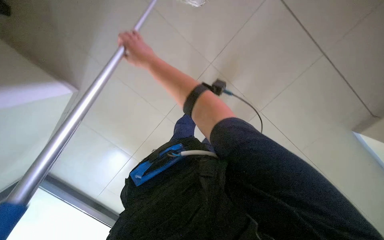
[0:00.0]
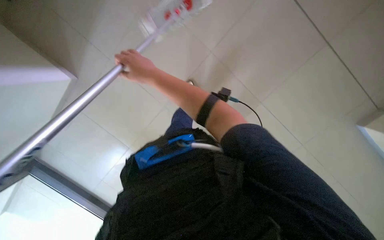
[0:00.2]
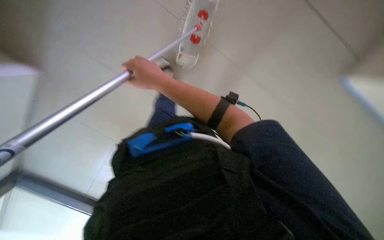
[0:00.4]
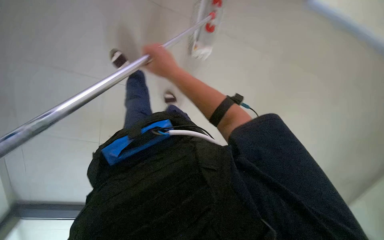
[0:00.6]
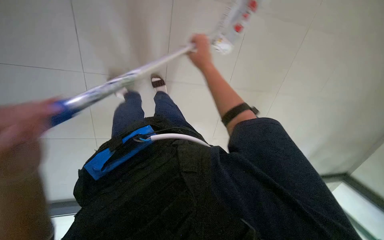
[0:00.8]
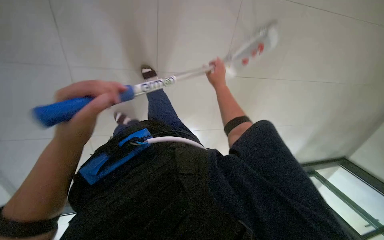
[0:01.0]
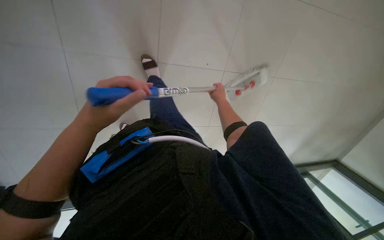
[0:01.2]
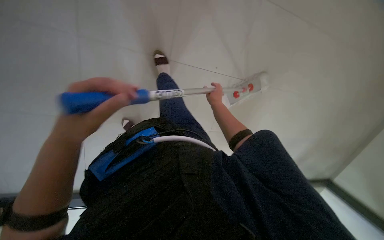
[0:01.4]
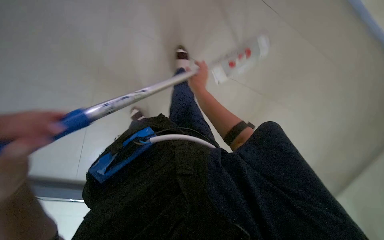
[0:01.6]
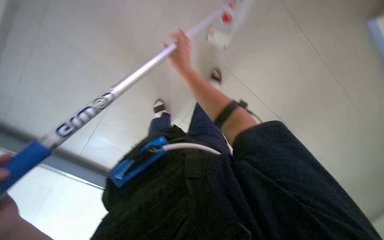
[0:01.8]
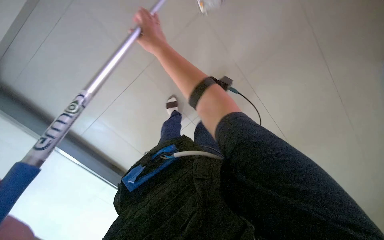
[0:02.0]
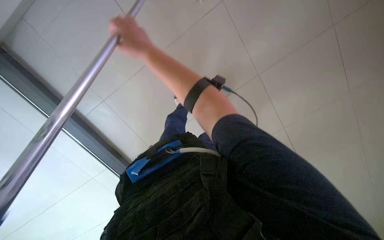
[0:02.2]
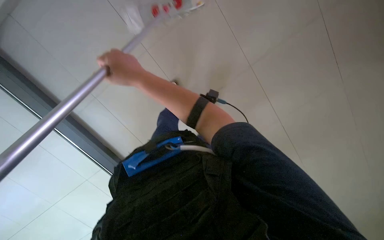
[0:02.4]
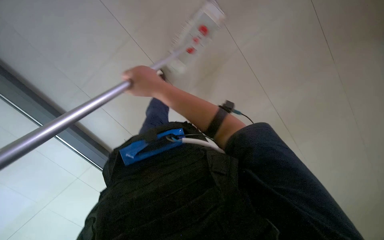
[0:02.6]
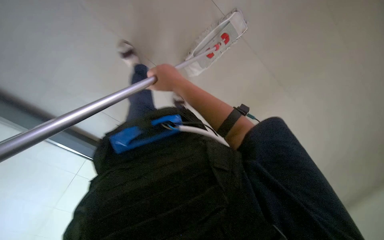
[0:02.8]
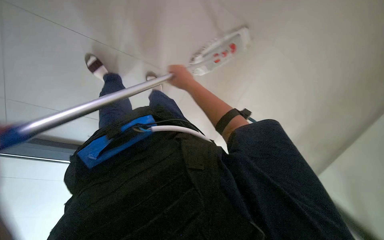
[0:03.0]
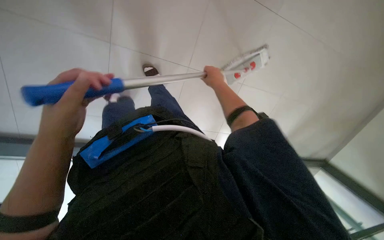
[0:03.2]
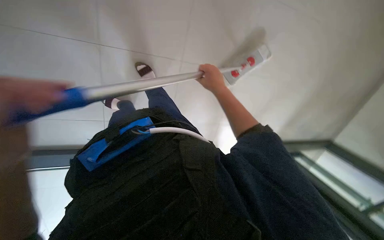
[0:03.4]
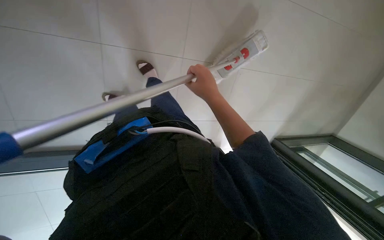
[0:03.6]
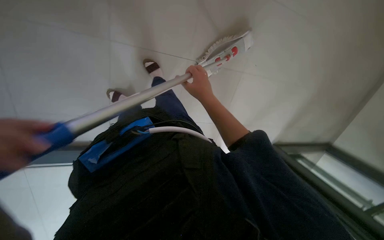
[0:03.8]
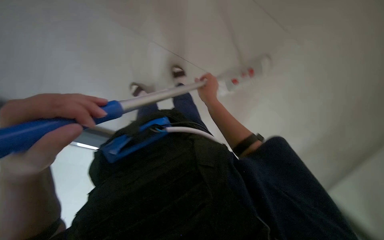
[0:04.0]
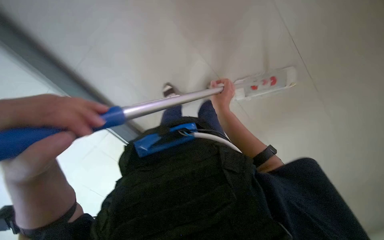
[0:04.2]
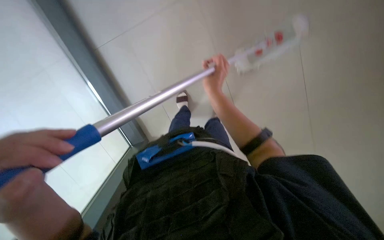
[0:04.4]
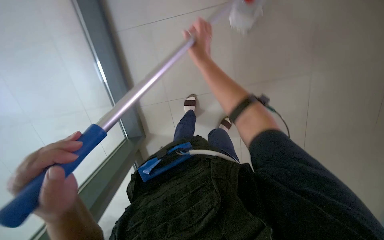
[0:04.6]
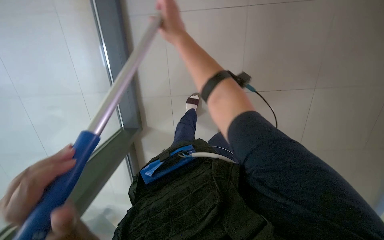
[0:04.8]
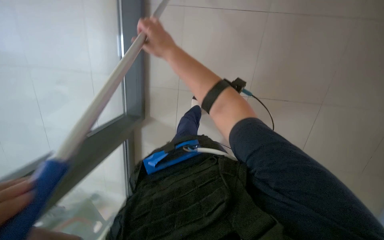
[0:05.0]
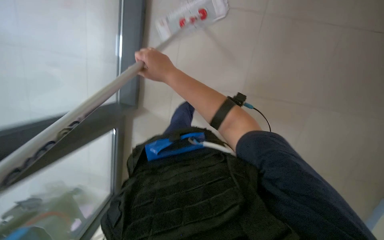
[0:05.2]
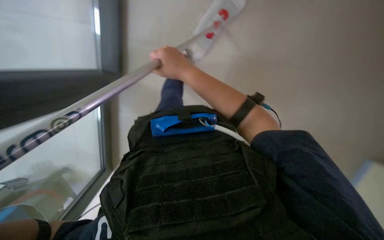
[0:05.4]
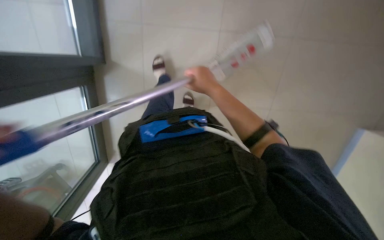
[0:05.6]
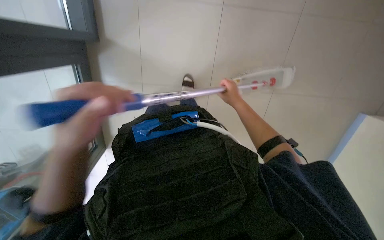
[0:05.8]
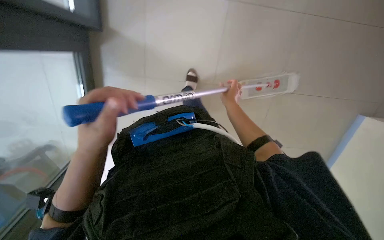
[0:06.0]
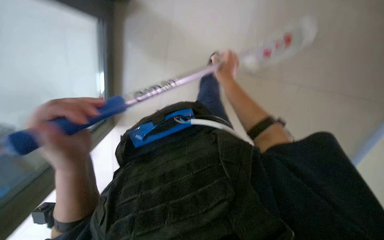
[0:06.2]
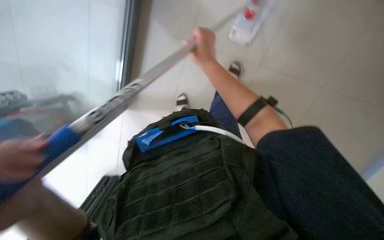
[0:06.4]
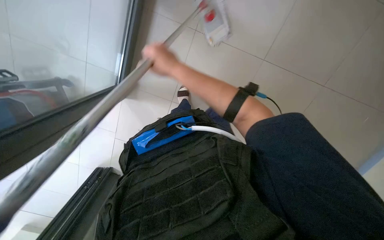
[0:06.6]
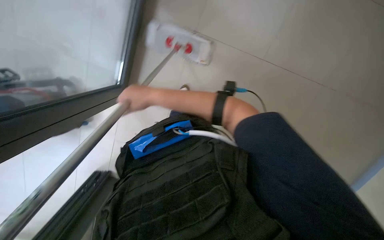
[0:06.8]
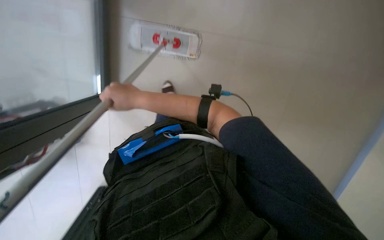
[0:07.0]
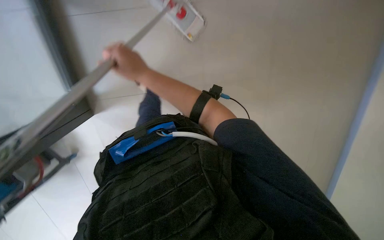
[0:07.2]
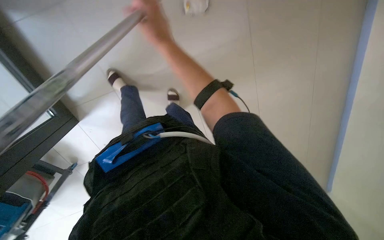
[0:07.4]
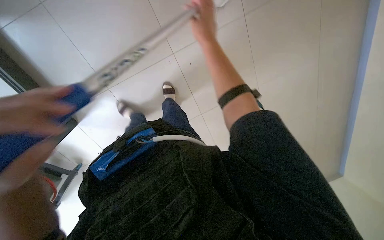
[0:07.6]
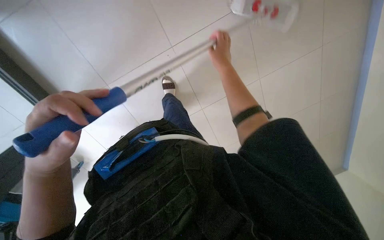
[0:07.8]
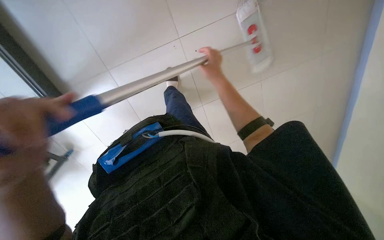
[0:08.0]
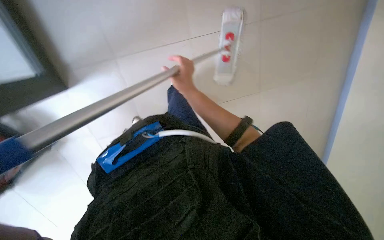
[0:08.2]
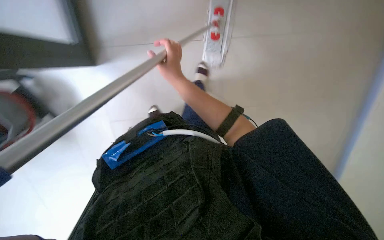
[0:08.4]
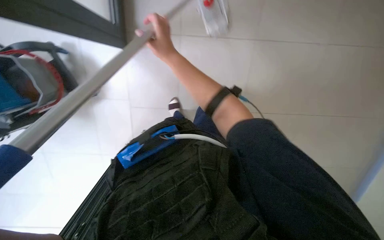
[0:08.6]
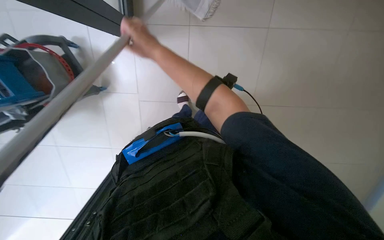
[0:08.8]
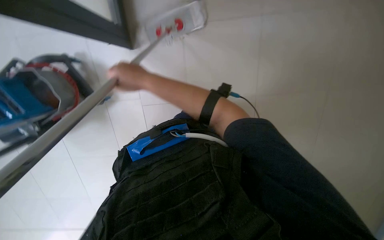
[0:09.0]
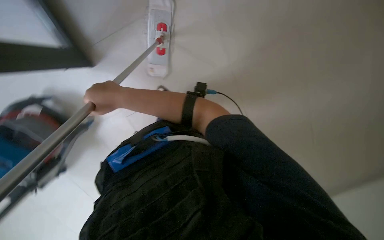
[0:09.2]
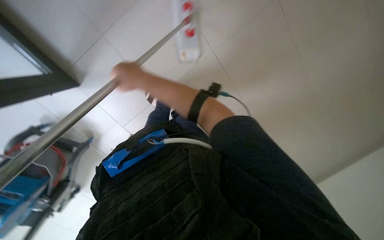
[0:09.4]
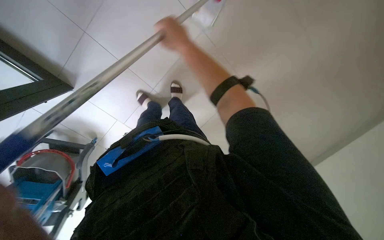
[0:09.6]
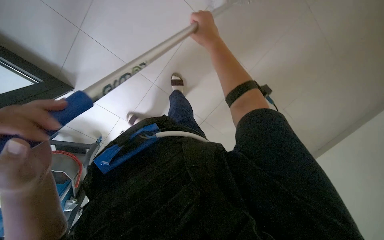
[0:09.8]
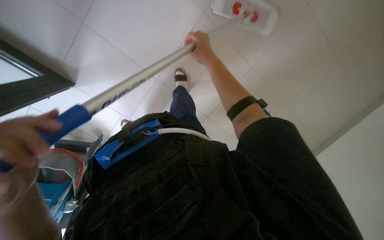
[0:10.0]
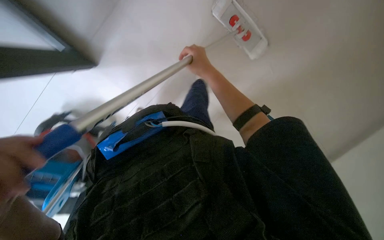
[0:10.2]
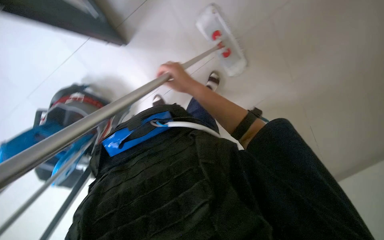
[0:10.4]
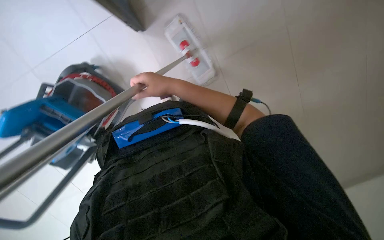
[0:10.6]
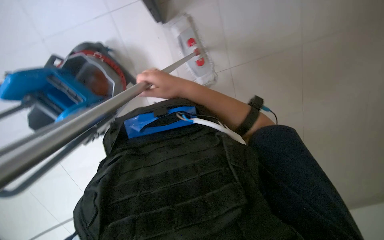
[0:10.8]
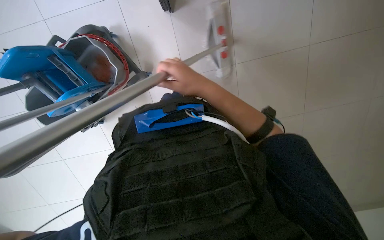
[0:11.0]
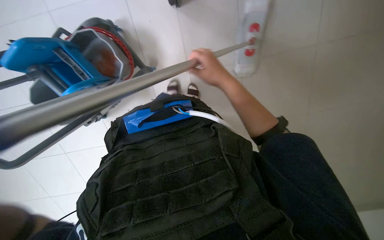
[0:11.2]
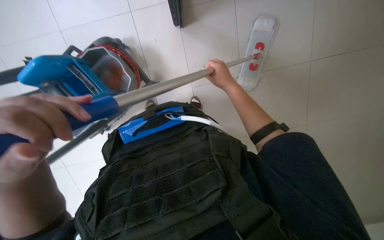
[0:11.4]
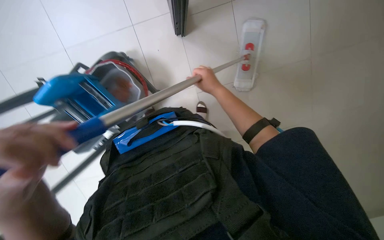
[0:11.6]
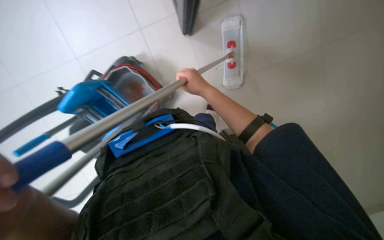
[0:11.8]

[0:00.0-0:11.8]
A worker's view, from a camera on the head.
Job: mopping floor.
The whole recording: Mopping the floor. The worker mops the tiled floor with a long-handled mop.
0:00.0 to 0:01.4: The right hand is displaced down the picture, farther from the camera and to the right by approximately 25 cm.
0:03.0 to 0:04.4: The camera sweeps to the left, by roughly 20 degrees.
0:04.4 to 0:06.0: The view tips downward by approximately 15 degrees. The right hand moves farther from the camera, some 10 cm, and reaches some 10 cm to the left, then returns.
0:06.0 to 0:07.4: The right hand travels up the picture, to the left and nearer to the camera by approximately 20 cm.
0:07.4 to 0:08.8: The camera pitches downward, by approximately 10 degrees. The right hand goes to the right and returns, about 20 cm each way.
0:08.8 to 0:10.4: The right hand shifts roughly 20 cm to the right.

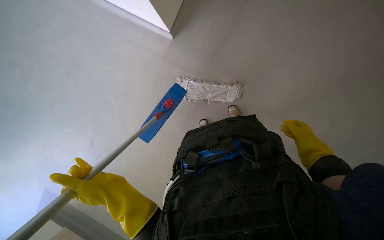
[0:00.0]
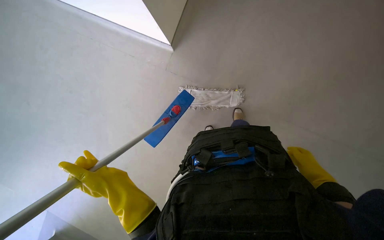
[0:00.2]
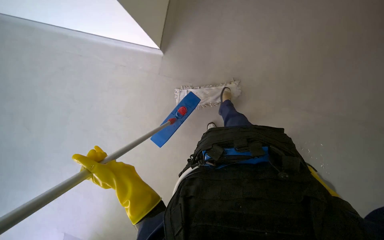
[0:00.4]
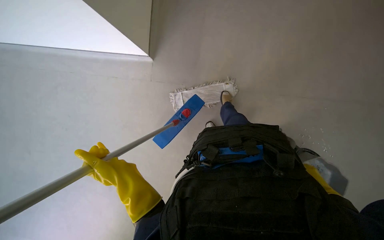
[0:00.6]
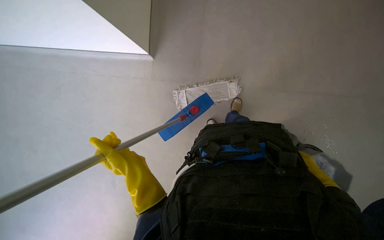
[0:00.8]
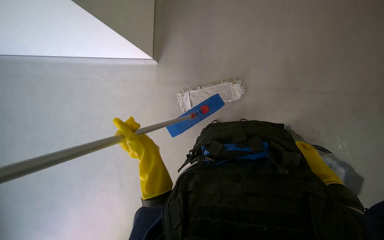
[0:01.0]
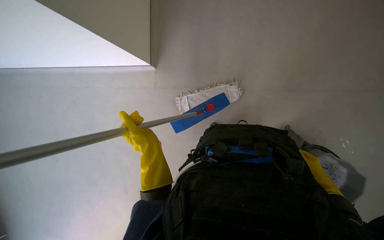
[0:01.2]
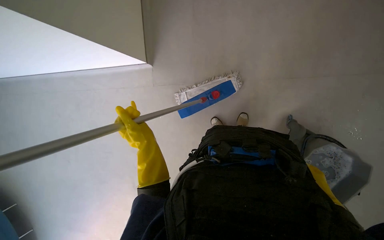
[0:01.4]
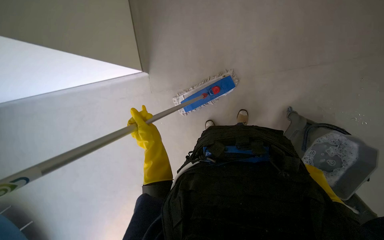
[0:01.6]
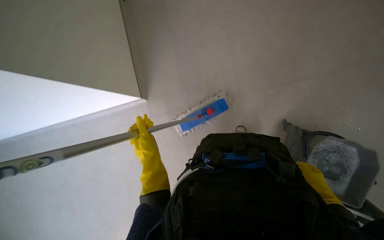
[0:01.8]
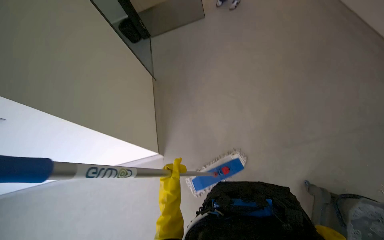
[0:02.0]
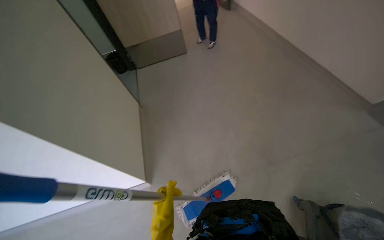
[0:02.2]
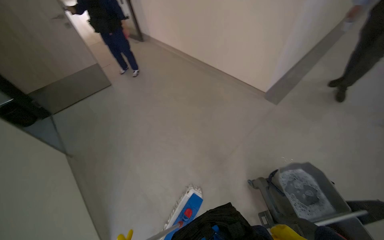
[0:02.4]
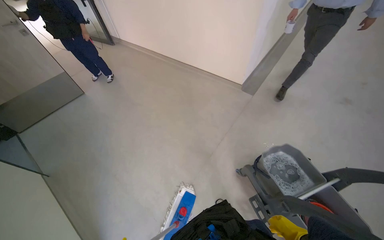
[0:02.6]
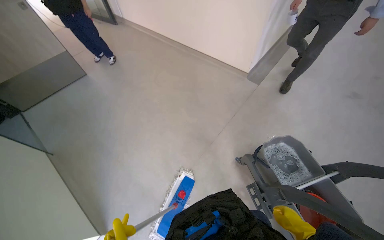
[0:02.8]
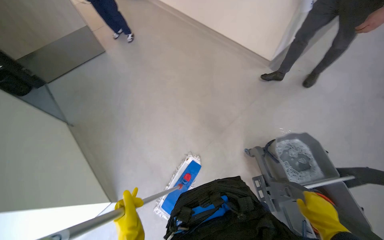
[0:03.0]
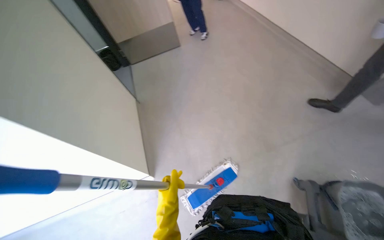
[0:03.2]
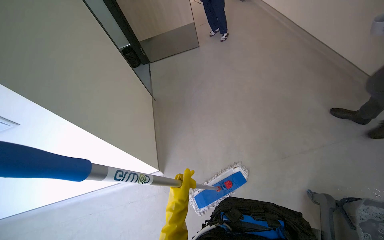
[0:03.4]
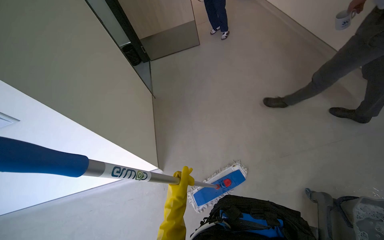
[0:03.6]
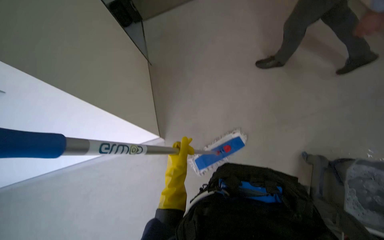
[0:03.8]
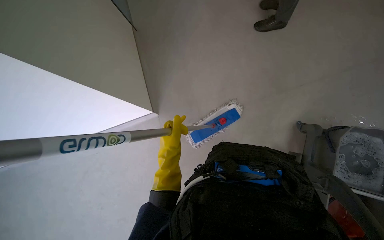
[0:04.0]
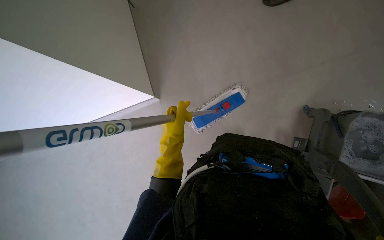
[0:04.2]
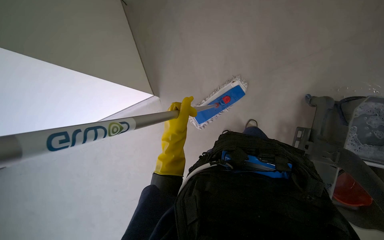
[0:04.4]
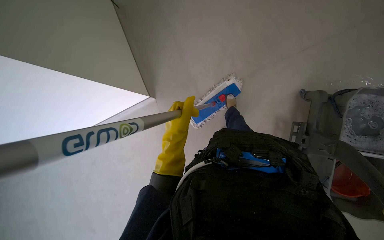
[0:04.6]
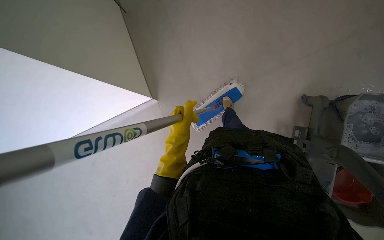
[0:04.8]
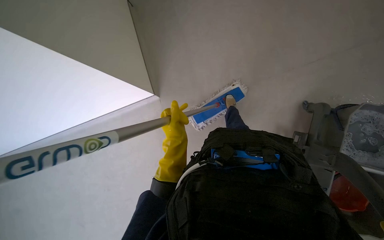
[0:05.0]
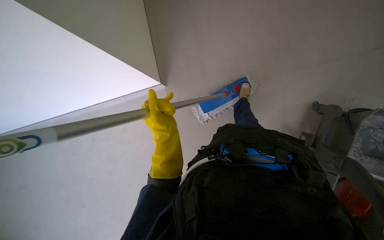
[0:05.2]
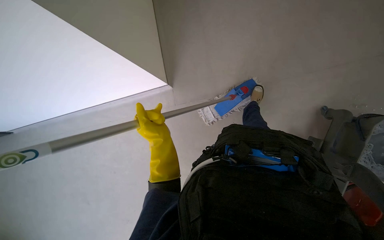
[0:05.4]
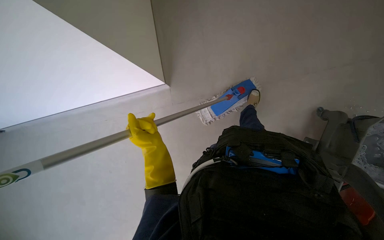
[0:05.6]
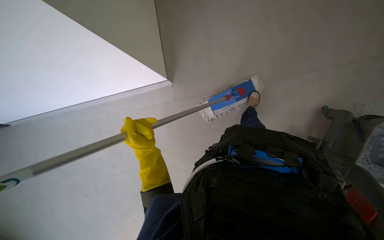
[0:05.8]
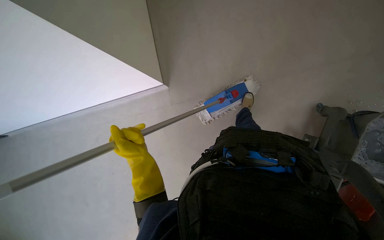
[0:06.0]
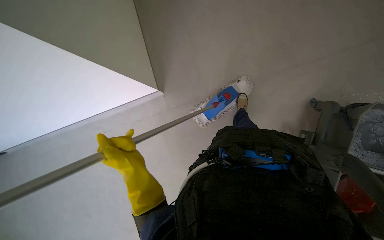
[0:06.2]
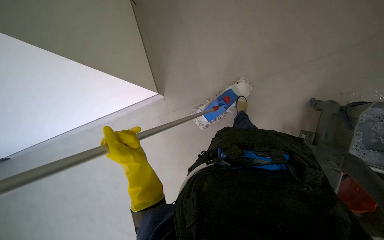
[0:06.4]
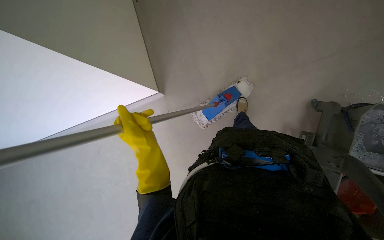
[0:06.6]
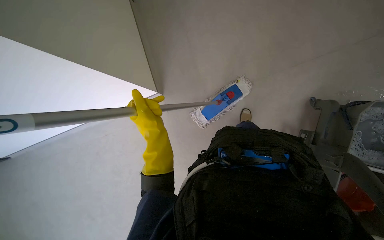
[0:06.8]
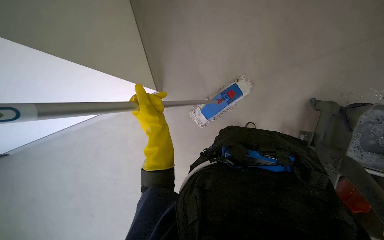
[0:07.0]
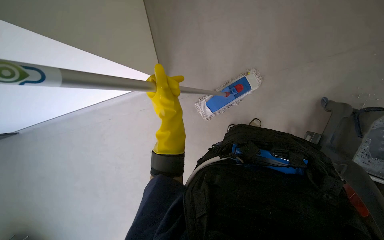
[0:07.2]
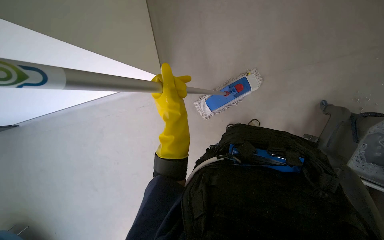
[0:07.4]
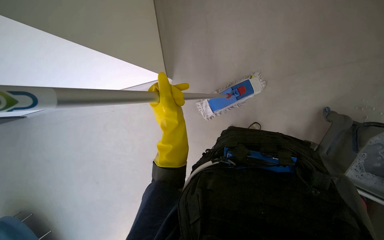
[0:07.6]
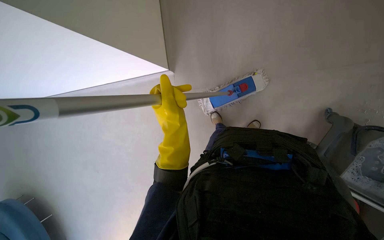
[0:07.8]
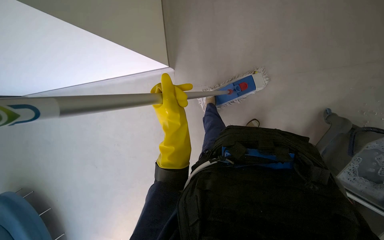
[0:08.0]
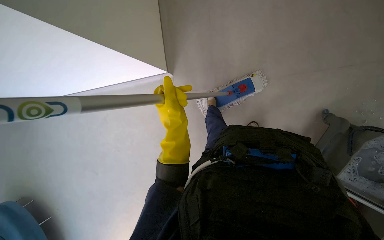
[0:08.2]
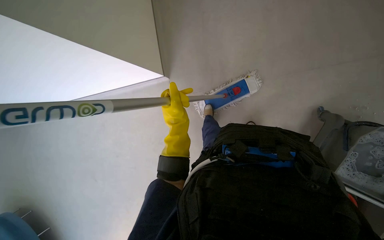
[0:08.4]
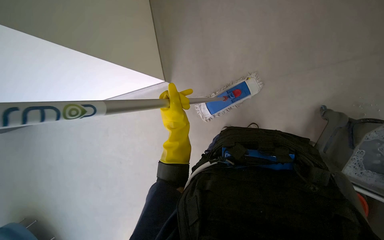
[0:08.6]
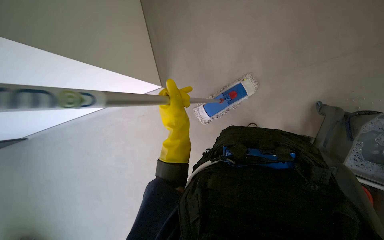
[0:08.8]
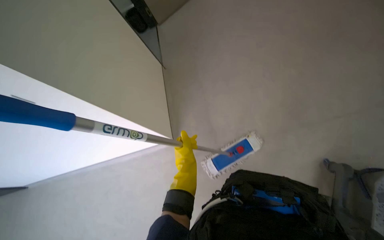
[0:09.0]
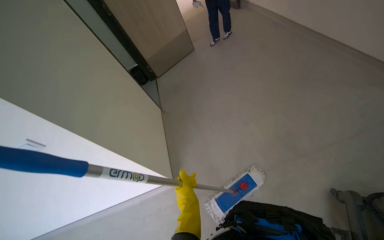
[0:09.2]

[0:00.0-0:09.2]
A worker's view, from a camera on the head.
Job: mopping floor.
The whole recording: Mopping office floor. Mops the office floor, moving around furniture and along the walls.
0:00.0 to 0:01.6: The left hand goes approximately 15 cm up the picture and farther from the camera; the right hand shifts some 35 cm down the picture and nearer to the camera.
0:01.6 to 0:03.0: The wearer looks about 30 degrees further to the right. The view tilts roughly 40 degrees upward.
0:03.0 to 0:04.6: The wearer's head swings approximately 20 degrees to the left. The view tilts about 30 degrees downward.
0:04.6 to 0:06.2: The left hand heads to the left and down the picture, covering approximately 15 cm.
0:07.6 to 0:09.2: The wearer looks some 40 degrees further upward.
